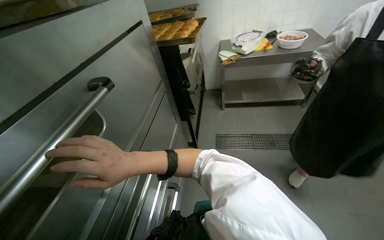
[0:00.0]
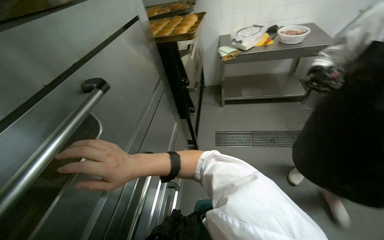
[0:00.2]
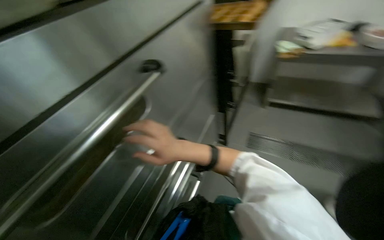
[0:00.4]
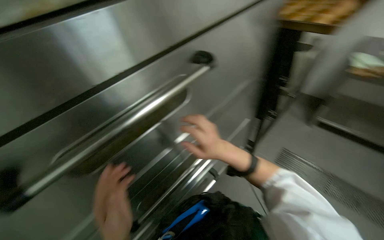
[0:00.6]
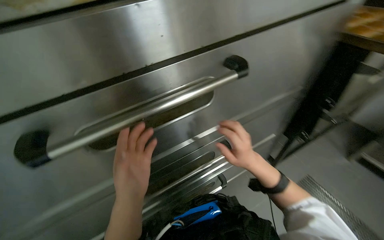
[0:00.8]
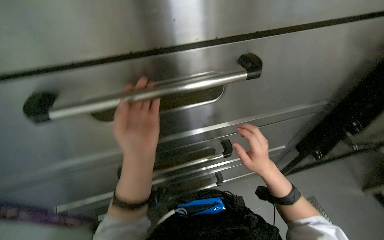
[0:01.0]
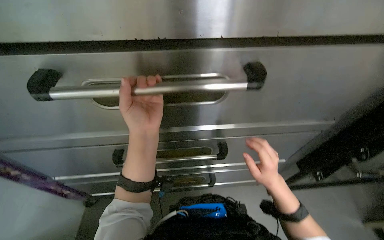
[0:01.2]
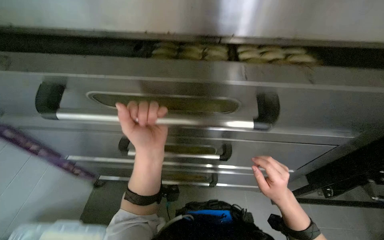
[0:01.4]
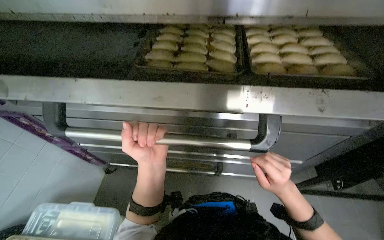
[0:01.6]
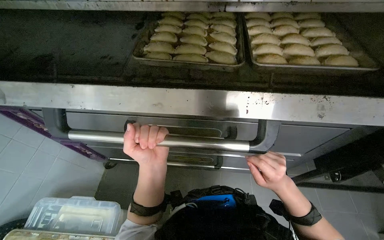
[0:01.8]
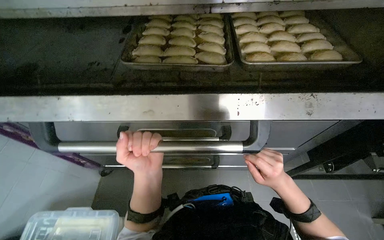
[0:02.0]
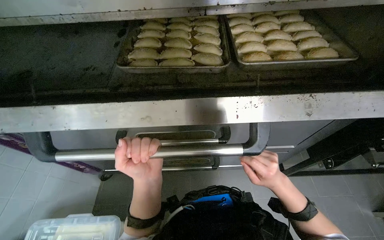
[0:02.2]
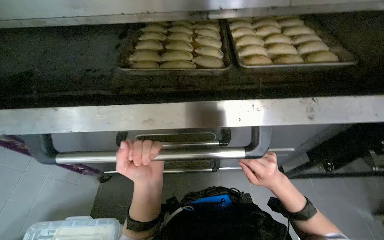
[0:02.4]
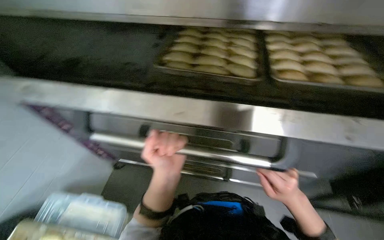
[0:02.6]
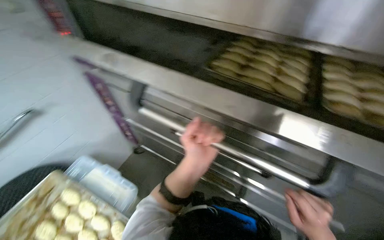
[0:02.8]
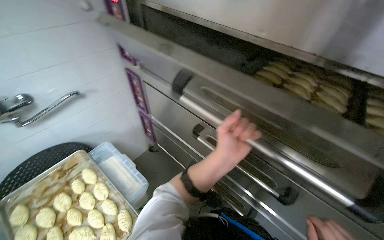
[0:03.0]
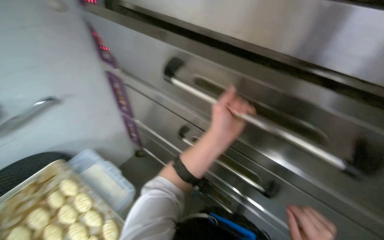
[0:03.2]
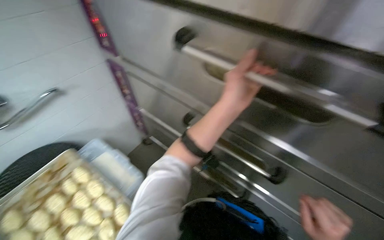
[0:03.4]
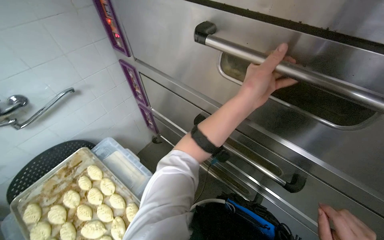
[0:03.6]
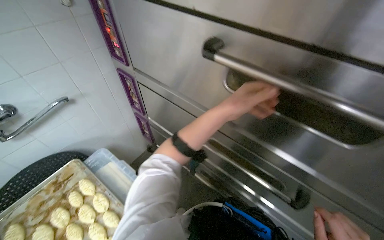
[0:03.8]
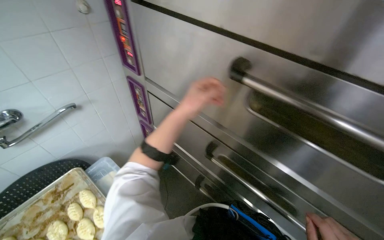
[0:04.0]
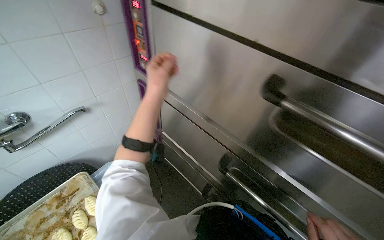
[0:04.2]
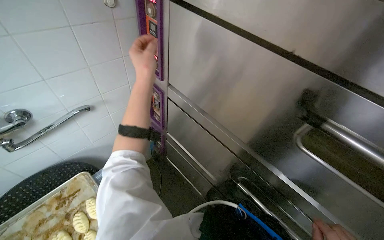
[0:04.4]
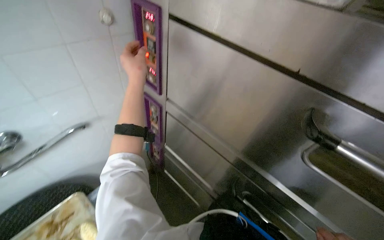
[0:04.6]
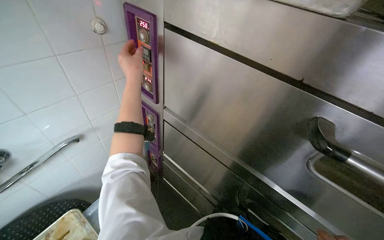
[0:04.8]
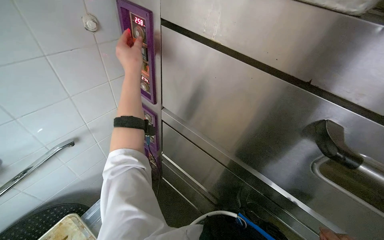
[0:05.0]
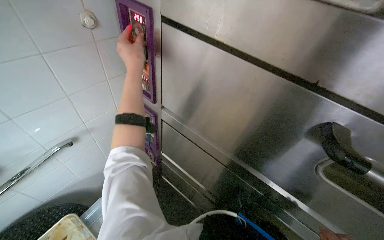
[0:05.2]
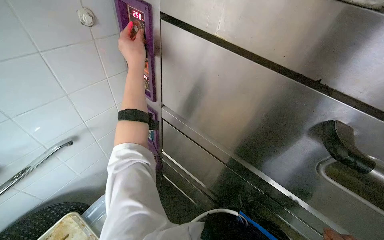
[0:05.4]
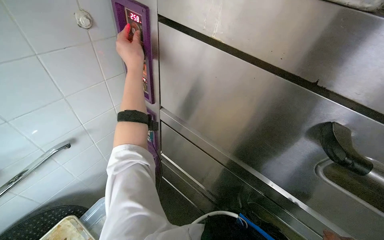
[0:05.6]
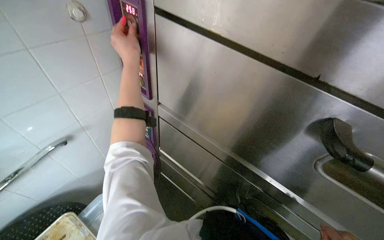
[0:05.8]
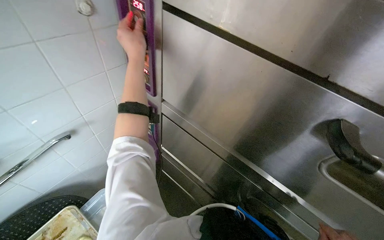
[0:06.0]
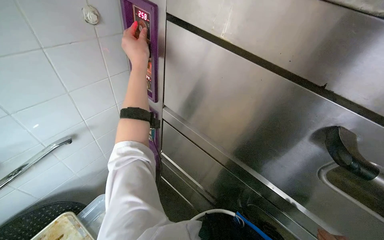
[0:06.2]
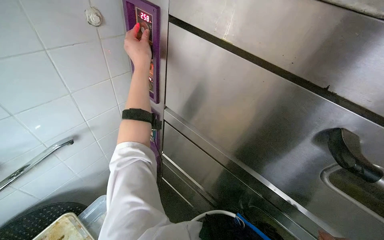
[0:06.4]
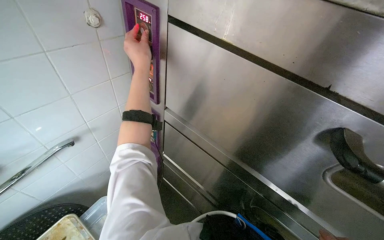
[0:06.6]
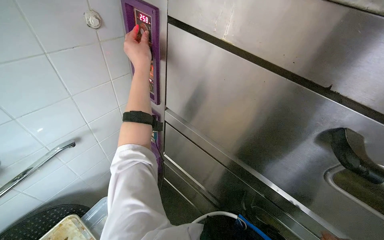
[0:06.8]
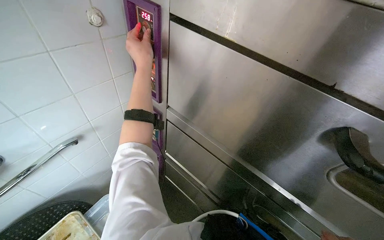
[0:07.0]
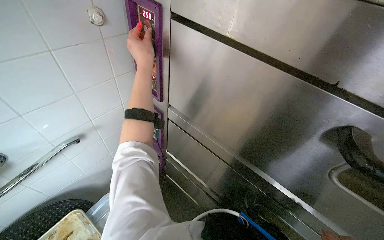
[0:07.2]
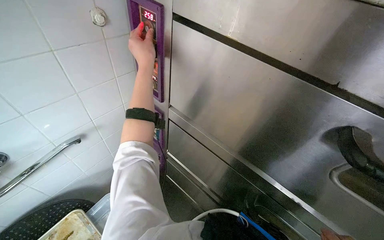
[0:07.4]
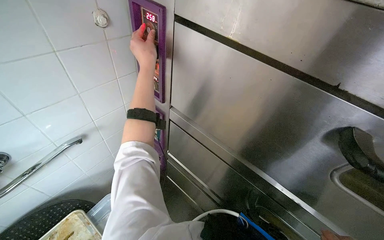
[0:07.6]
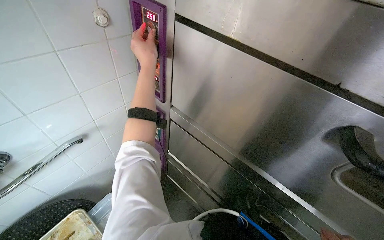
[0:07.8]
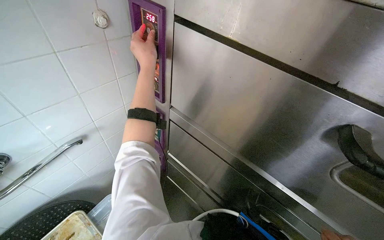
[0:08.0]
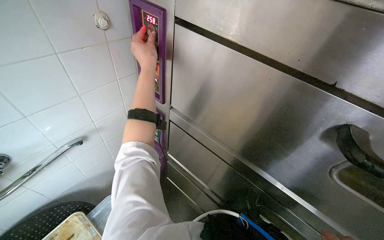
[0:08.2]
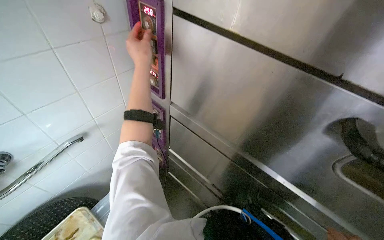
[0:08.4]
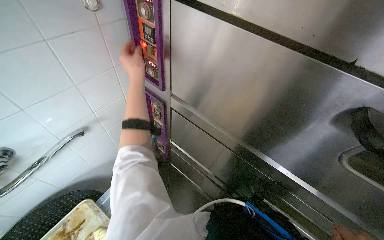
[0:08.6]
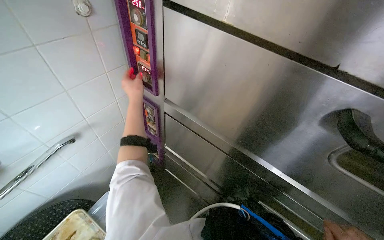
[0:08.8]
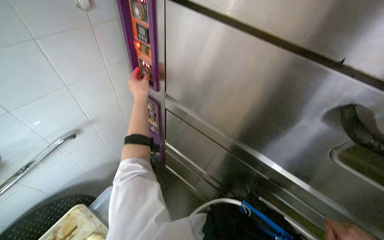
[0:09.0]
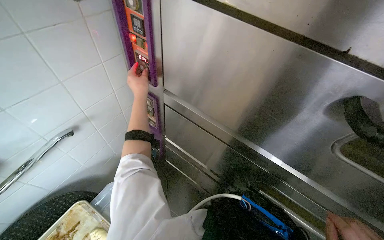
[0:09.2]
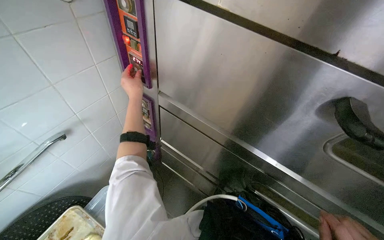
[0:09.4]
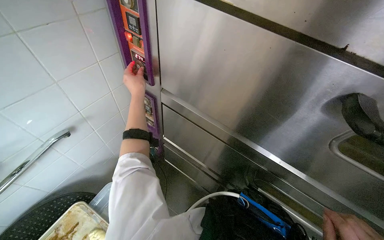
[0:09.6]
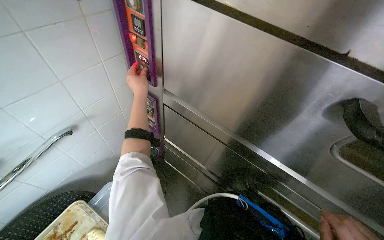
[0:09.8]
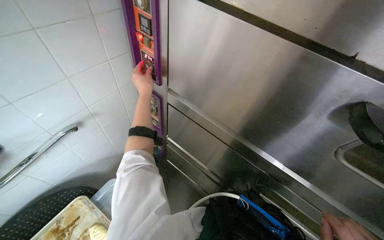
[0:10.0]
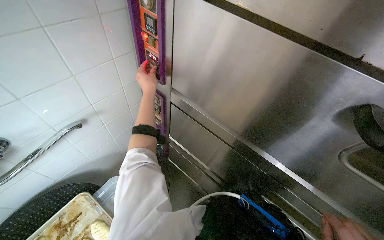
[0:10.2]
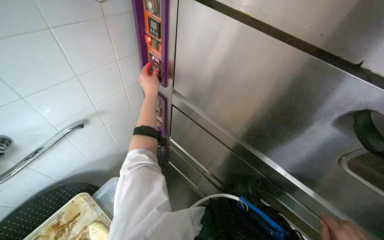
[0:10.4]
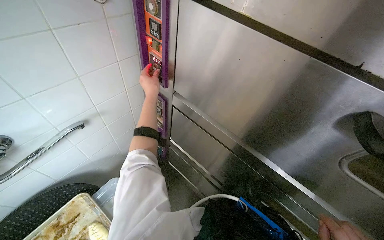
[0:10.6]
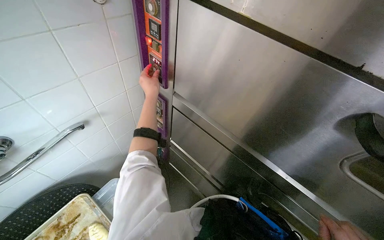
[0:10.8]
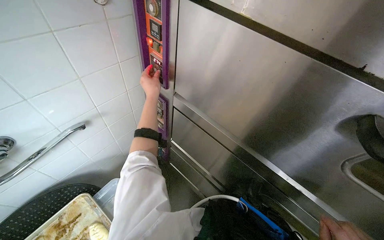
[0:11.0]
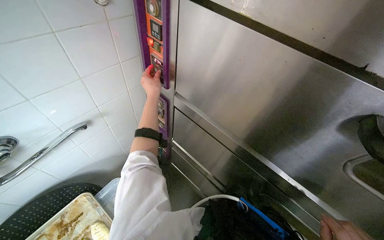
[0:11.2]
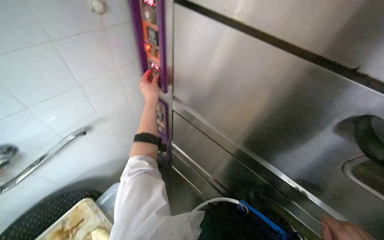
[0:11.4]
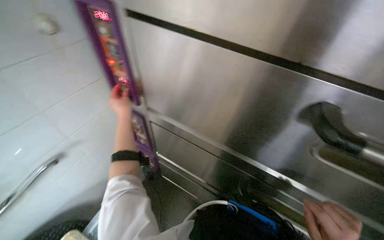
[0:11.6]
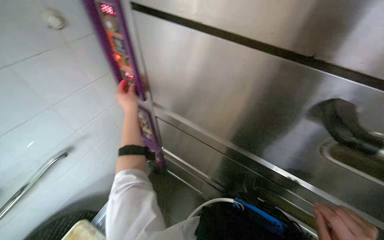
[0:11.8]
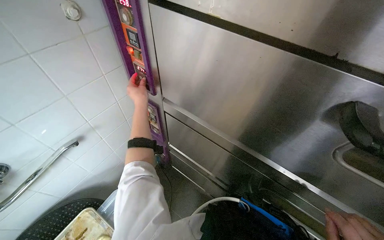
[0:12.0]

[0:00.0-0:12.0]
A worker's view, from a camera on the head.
Job: cooking food.
The whole recording: Adjusting oven settings and checking contents. The worker adjusts the oven temperature and checks the trays inside.
0:00.0 to 0:01.6: The head turns to the left by about 75 degrees. The camera pitches downward, by approximately 20 degrees.
0:01.6 to 0:03.0: The wearer looks roughly 35 degrees further to the left.
0:03.0 to 0:04.4: The left hand shifts about 60 cm to the left, up the picture and farther from the camera.
0:04.4 to 0:06.0: The left hand is displaced up the picture by about 15 cm.
0:07.6 to 0:09.0: The left hand is displaced farther from the camera and down the picture by roughly 20 cm.

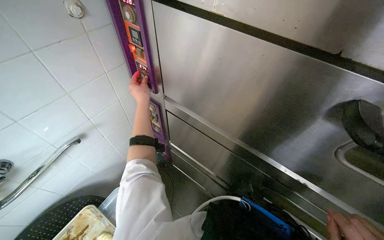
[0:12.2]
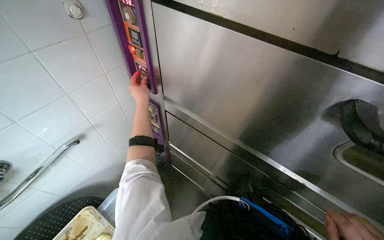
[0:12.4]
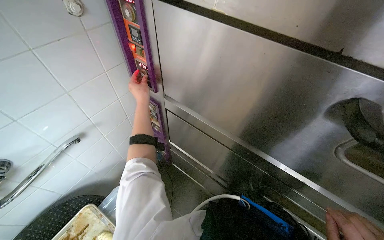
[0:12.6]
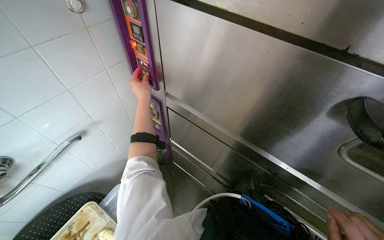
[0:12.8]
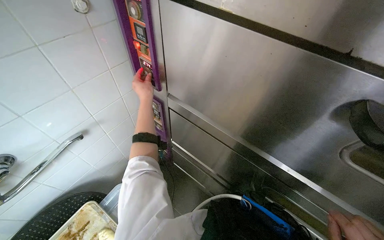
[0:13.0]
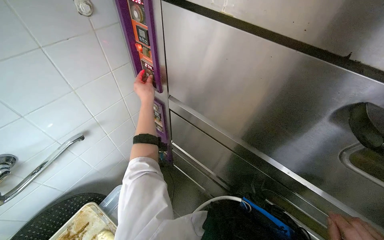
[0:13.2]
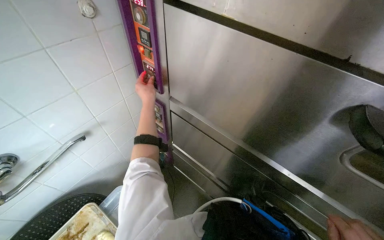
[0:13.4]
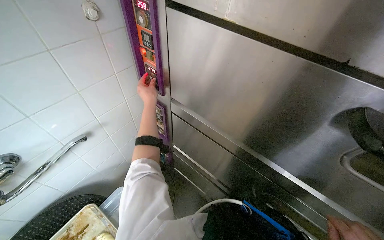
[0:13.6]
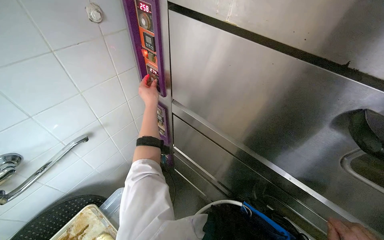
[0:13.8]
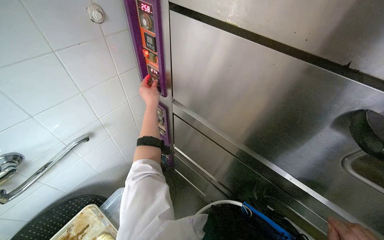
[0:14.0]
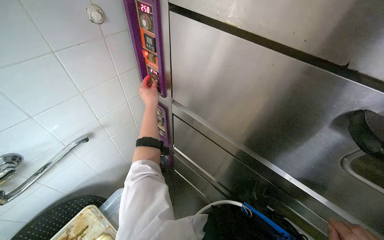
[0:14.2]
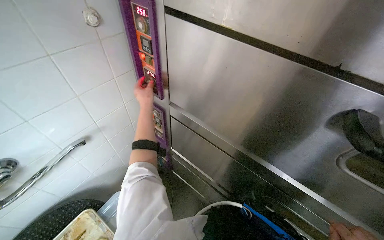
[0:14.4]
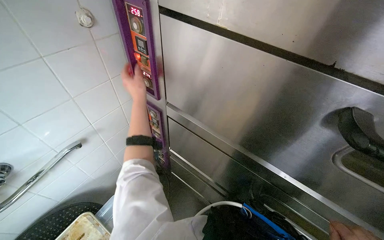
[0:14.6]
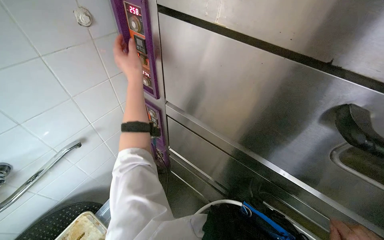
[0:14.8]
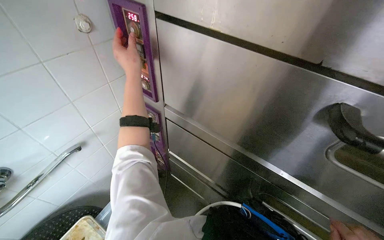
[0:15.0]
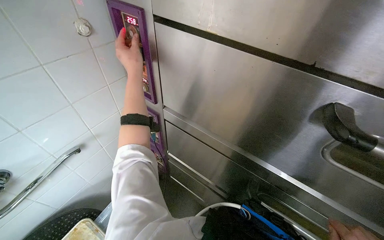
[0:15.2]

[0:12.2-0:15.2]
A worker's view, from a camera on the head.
Job: cooking food.
The whole recording: Adjusting oven settings and checking contents. The worker adjusts the oven temperature and checks the trays inside.
0:13.8 to 0:15.2: The left hand goes roughly 15 cm up the picture.

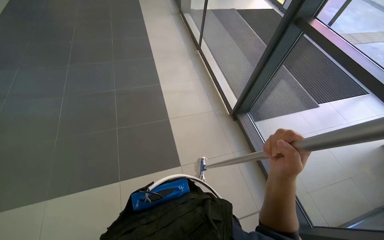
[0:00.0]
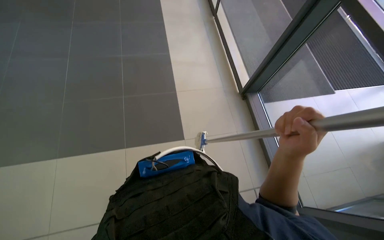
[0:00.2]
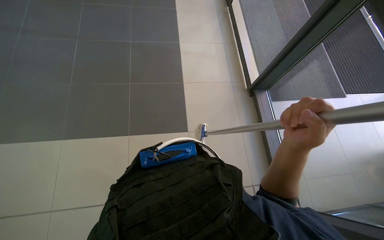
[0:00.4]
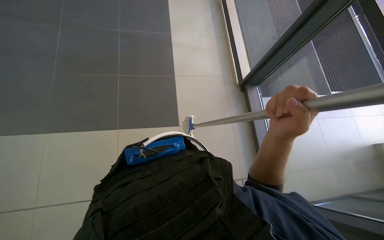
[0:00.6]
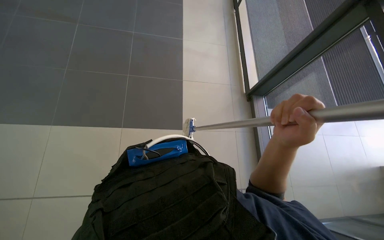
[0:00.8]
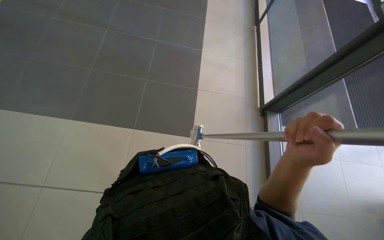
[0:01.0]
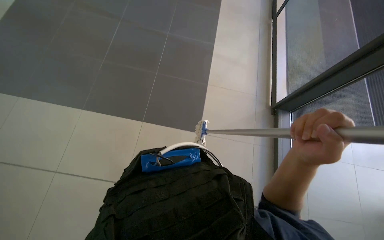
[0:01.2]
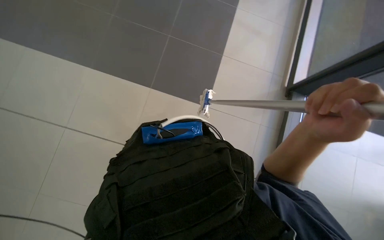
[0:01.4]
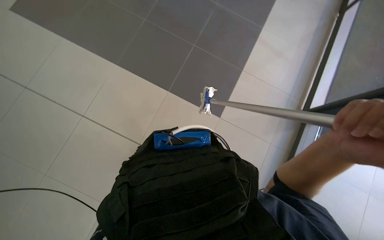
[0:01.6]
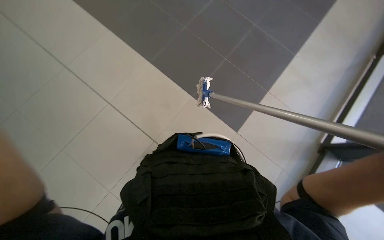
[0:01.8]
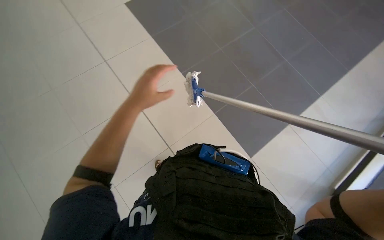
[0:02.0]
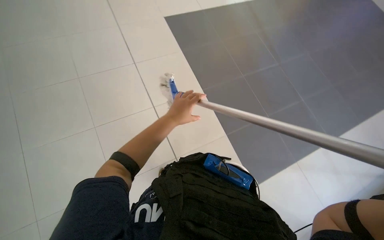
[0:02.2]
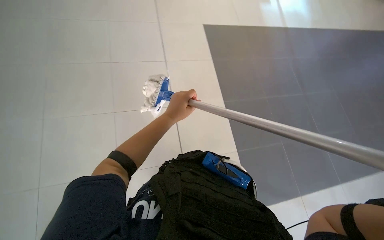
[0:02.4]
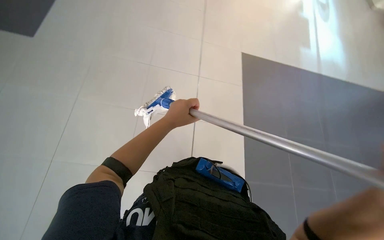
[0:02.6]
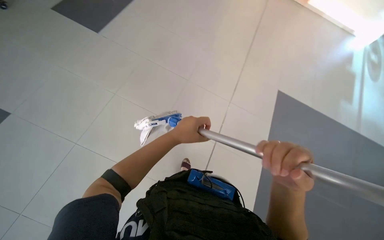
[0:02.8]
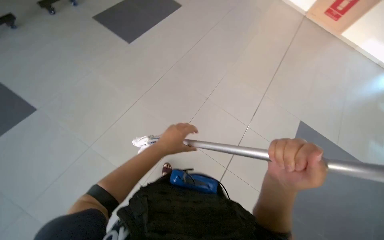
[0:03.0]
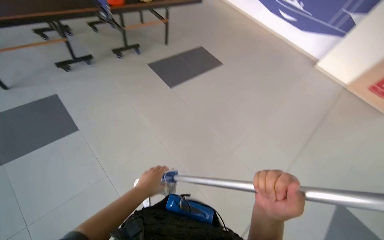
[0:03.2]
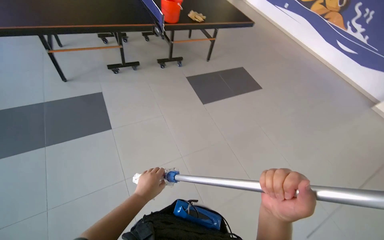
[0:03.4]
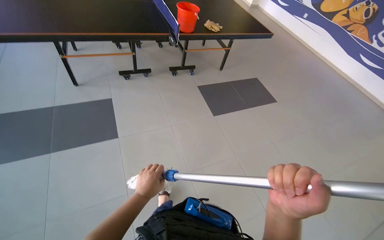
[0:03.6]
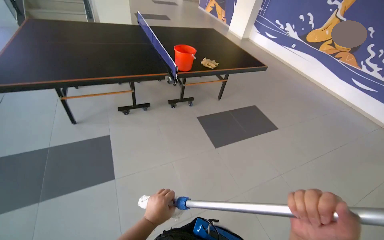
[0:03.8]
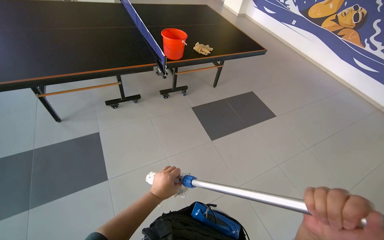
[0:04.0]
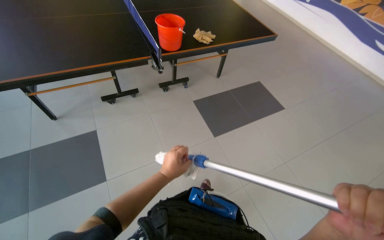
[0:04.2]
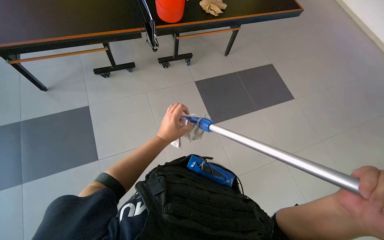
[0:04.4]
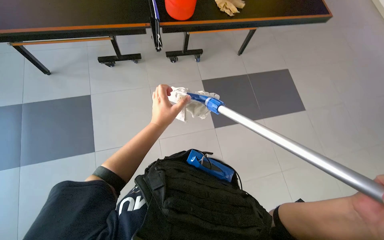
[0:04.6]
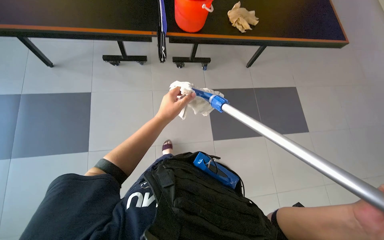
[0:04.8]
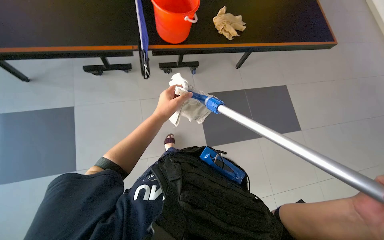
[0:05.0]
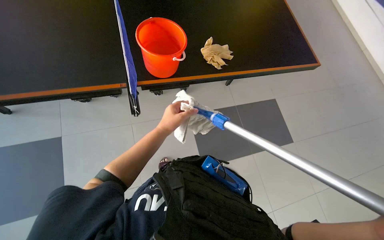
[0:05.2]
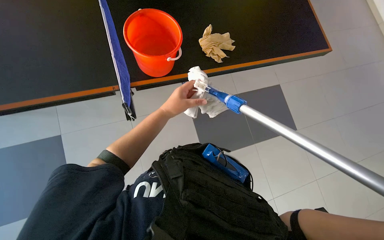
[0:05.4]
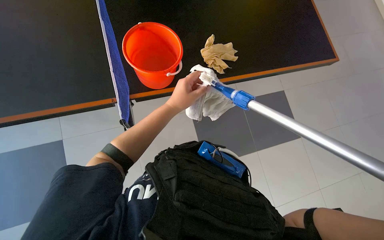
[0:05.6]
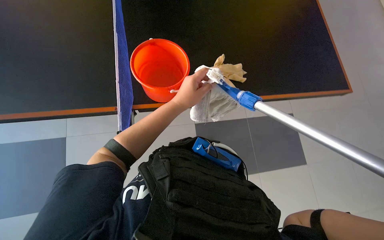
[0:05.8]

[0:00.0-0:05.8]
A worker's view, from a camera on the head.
Job: preparing cleaning supplies.
The whole recording: Preparing cleaning tools. The worker changes and wrings out a cleaning cloth in a bucket.
0:00.0 to 0:01.4: The view tilts some 25 degrees downward. The scene turns roughly 30 degrees clockwise in the picture. The right hand goes about 10 cm up the picture.
0:01.4 to 0:02.8: The wearer looks approximately 45 degrees further to the left. The wearer looks about 20 degrees further upward.
0:02.8 to 0:04.4: The camera travels approximately 90 cm. The head turns to the left by approximately 40 degrees.
0:04.4 to 0:05.8: The head travels some 60 cm.
